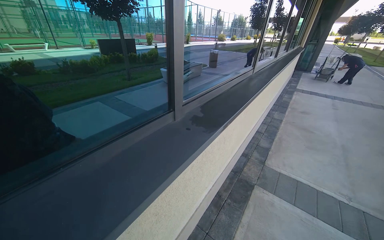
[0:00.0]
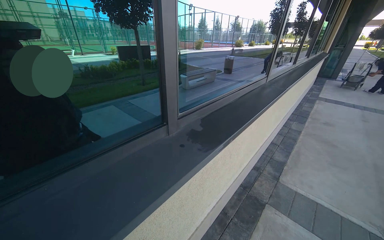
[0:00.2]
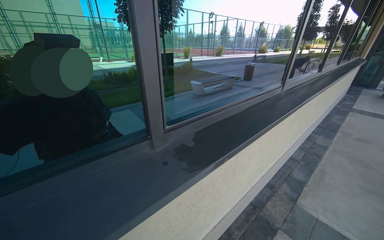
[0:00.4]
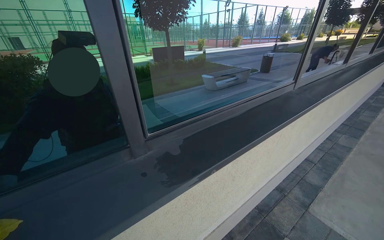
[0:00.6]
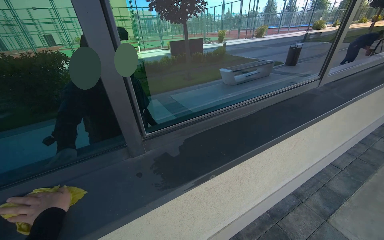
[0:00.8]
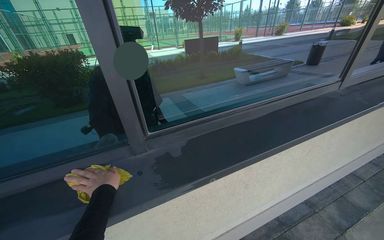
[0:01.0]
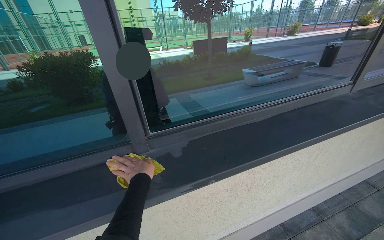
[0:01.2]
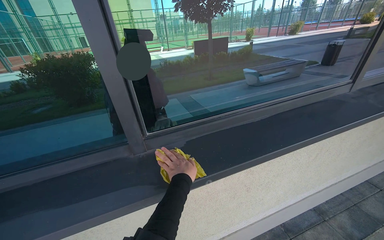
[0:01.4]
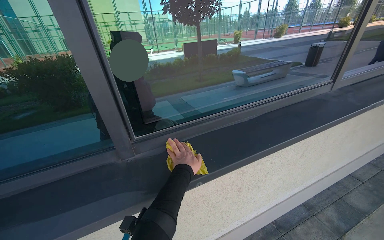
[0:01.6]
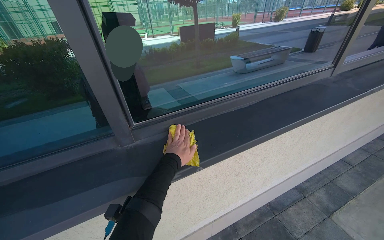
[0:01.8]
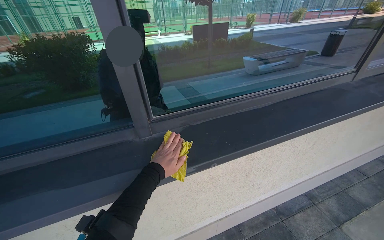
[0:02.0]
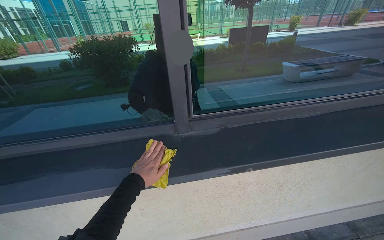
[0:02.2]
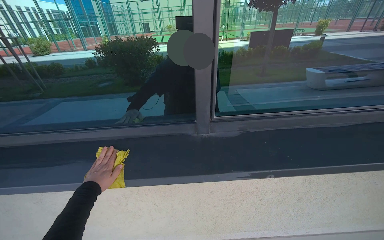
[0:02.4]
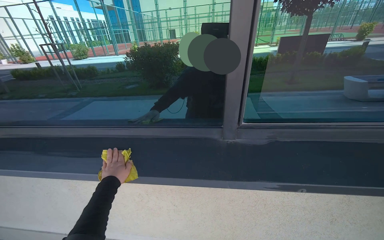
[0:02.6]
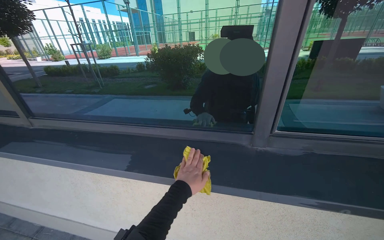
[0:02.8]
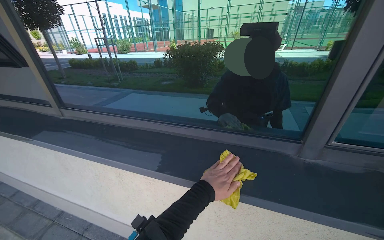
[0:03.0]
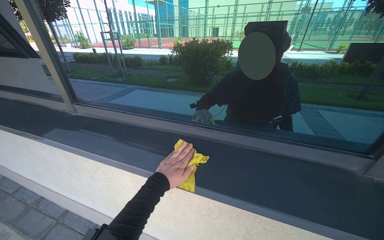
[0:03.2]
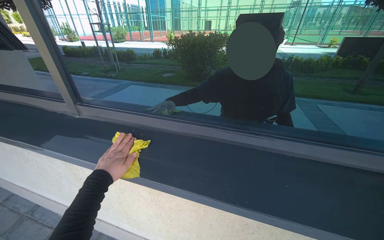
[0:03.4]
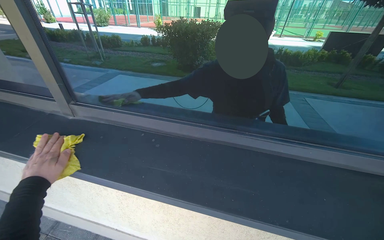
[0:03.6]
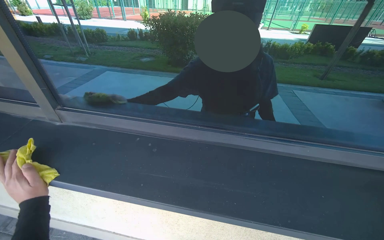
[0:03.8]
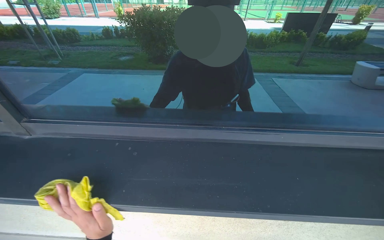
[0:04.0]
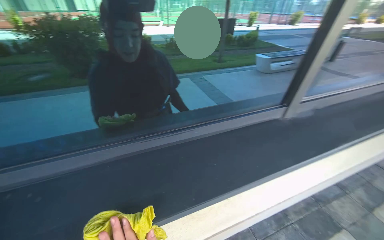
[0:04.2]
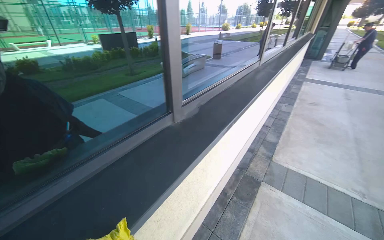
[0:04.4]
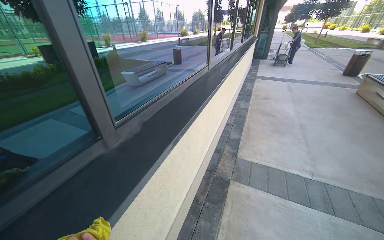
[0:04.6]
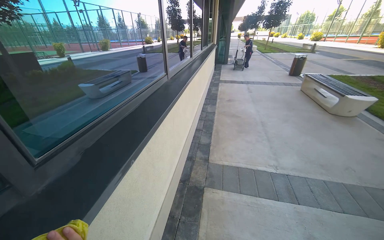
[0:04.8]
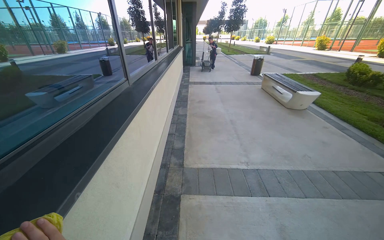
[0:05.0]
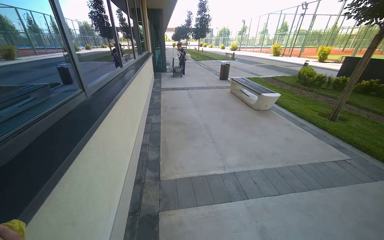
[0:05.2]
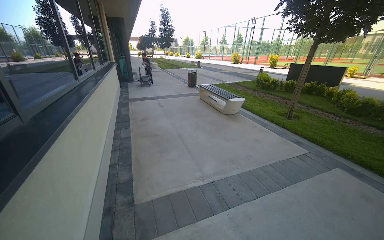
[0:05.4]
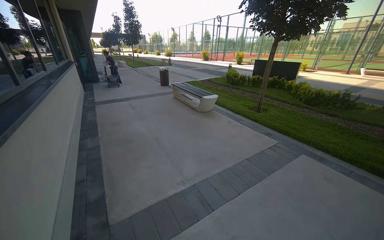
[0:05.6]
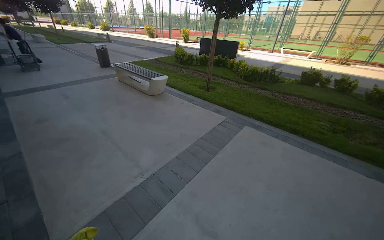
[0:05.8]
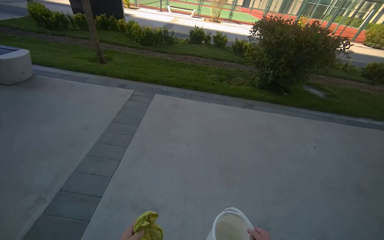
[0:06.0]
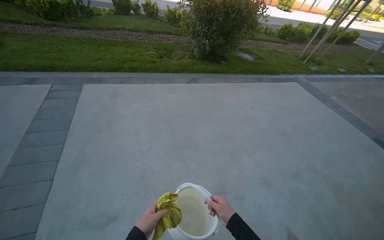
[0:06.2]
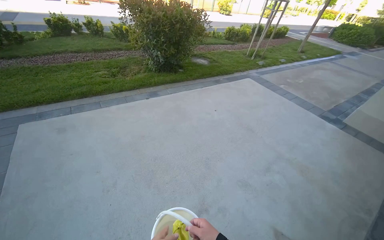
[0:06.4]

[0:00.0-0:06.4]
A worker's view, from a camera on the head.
Job: wiping surfaces.
The whole recording: Wiping window frame. The worker wipes the inside of the opened window frames with a yellow cloth.
0:00.0 to 0:01.6: The camera is carried roughly 50 cm. The view pans to the left by approximately 30 degrees.
0:01.6 to 0:03.2: The camera travels to the left, some 50 cm. The wearer looks about 45 degrees further to the left.
0:03.2 to 0:04.8: The head rotates roughly 95 degrees to the right.
0:04.8 to 0:06.4: The camera travels approximately 60 cm. The wearer's head swings about 135 degrees to the right. The wearer looks roughly 20 degrees further downward.

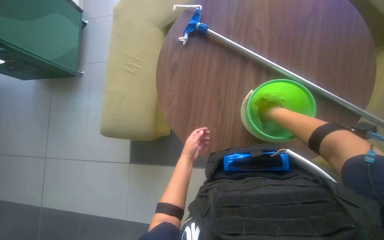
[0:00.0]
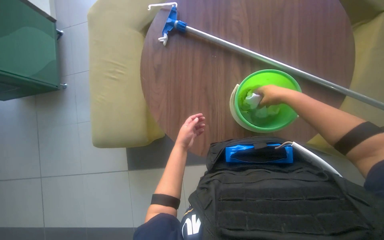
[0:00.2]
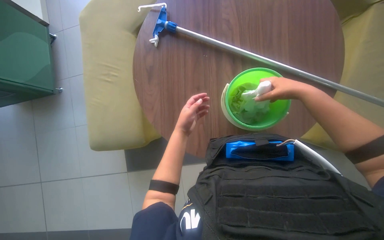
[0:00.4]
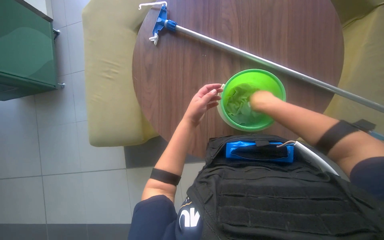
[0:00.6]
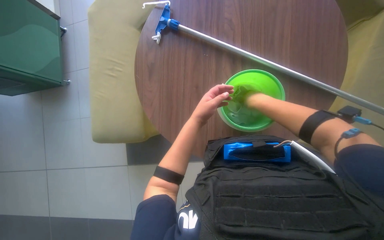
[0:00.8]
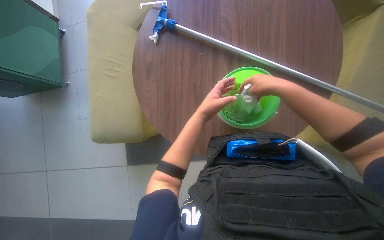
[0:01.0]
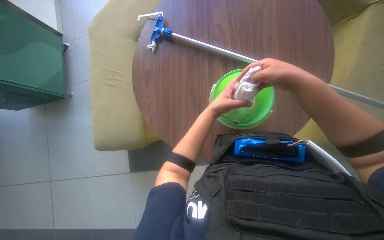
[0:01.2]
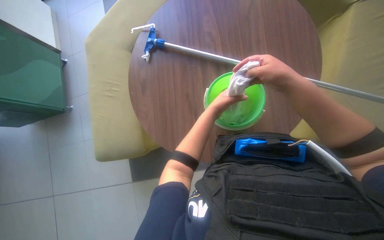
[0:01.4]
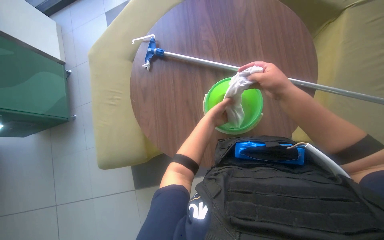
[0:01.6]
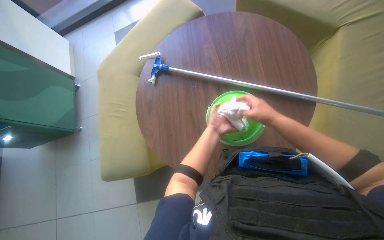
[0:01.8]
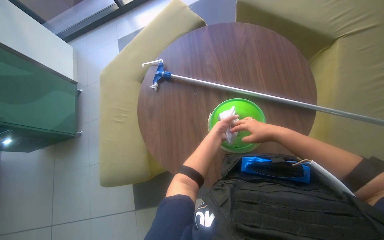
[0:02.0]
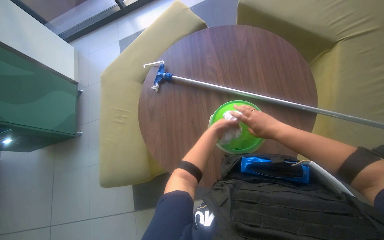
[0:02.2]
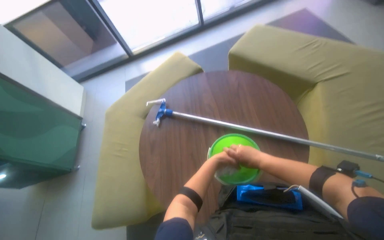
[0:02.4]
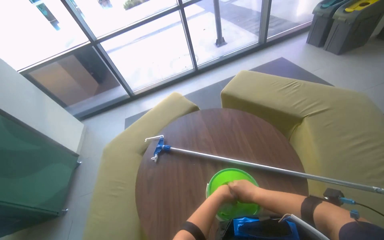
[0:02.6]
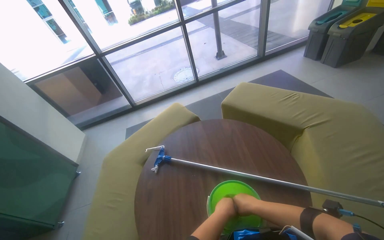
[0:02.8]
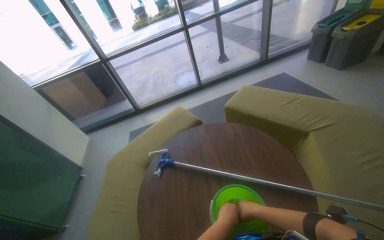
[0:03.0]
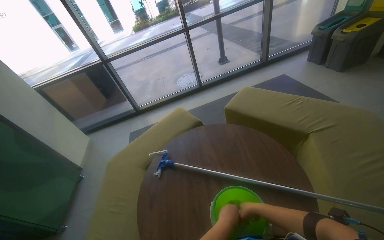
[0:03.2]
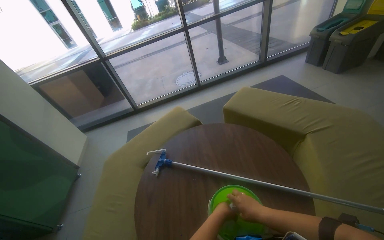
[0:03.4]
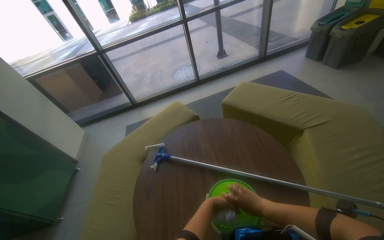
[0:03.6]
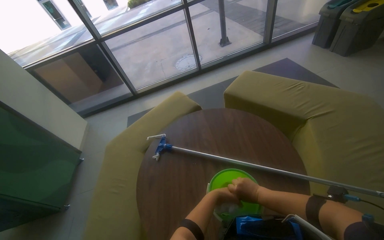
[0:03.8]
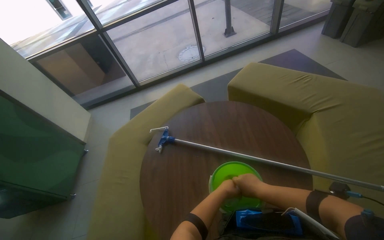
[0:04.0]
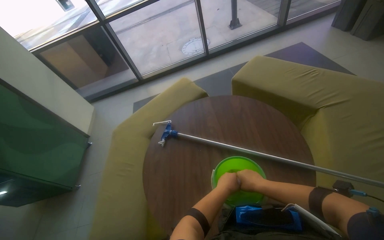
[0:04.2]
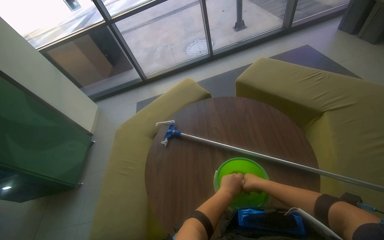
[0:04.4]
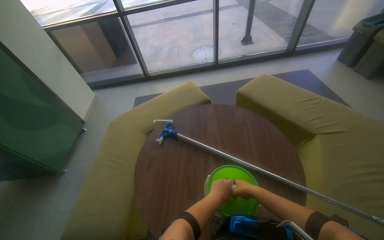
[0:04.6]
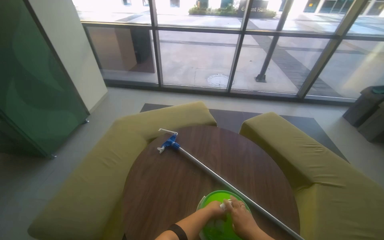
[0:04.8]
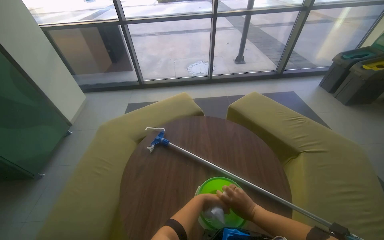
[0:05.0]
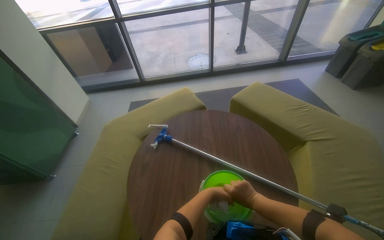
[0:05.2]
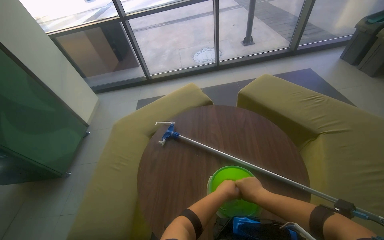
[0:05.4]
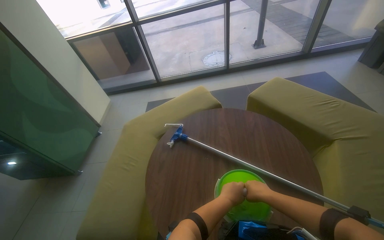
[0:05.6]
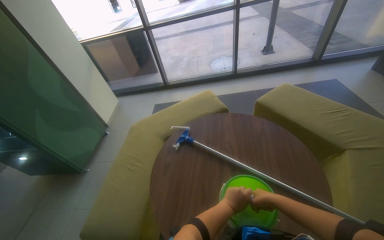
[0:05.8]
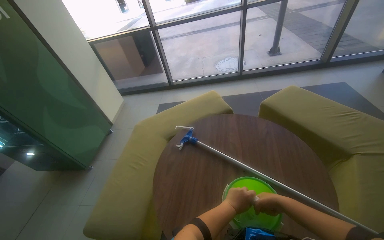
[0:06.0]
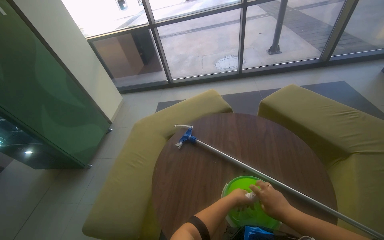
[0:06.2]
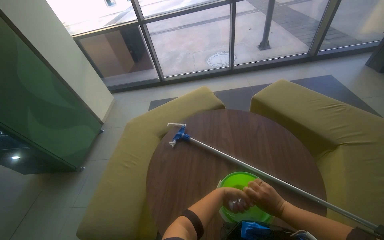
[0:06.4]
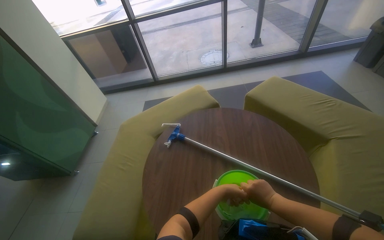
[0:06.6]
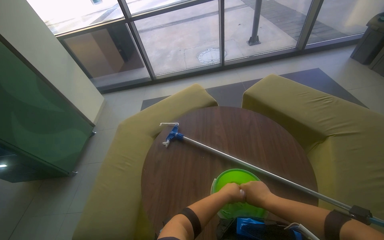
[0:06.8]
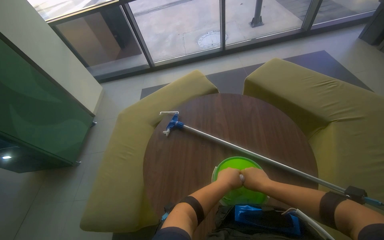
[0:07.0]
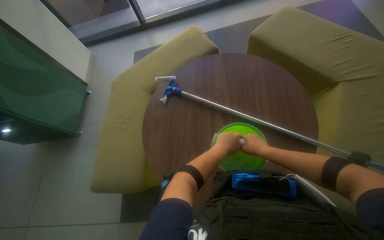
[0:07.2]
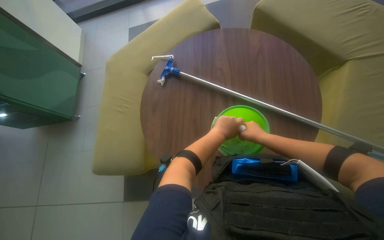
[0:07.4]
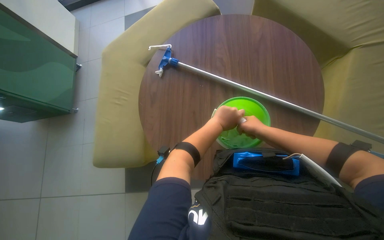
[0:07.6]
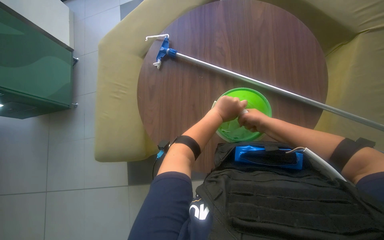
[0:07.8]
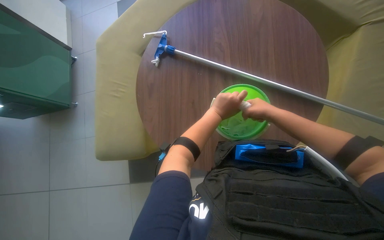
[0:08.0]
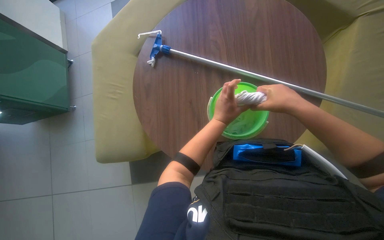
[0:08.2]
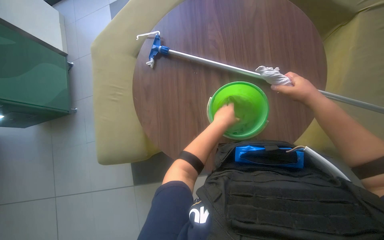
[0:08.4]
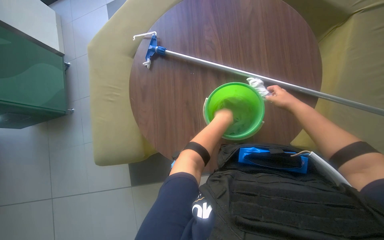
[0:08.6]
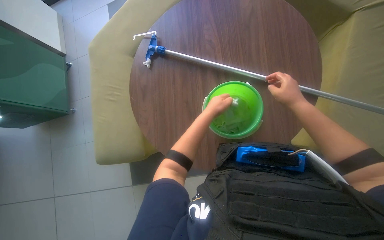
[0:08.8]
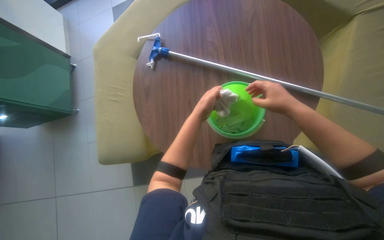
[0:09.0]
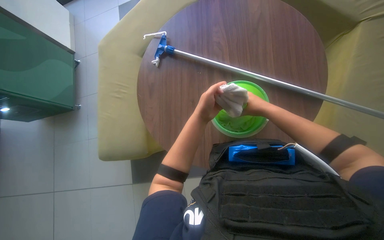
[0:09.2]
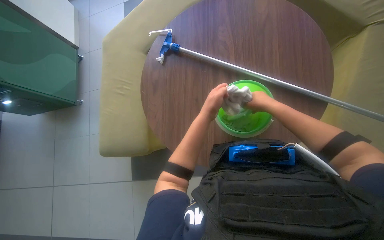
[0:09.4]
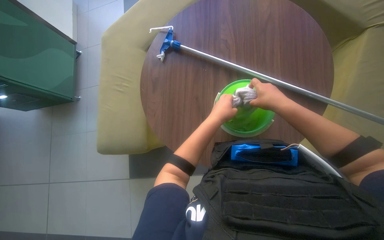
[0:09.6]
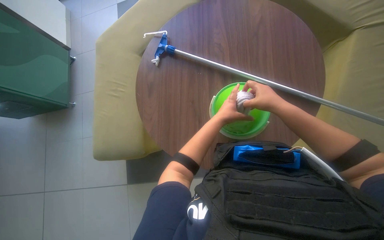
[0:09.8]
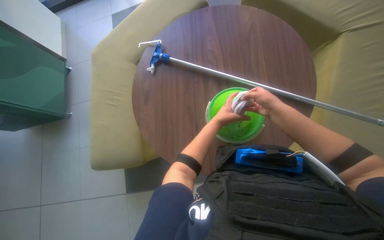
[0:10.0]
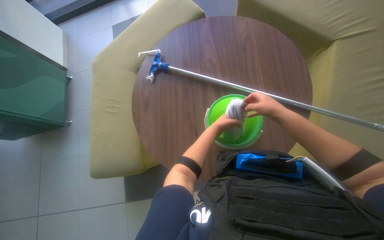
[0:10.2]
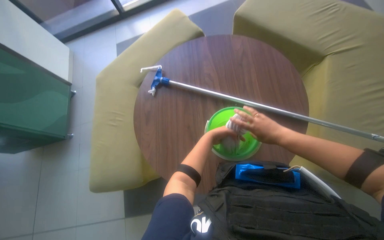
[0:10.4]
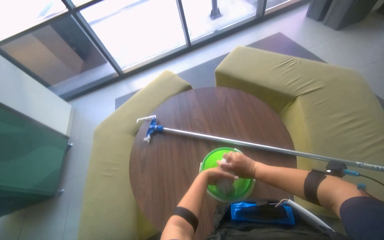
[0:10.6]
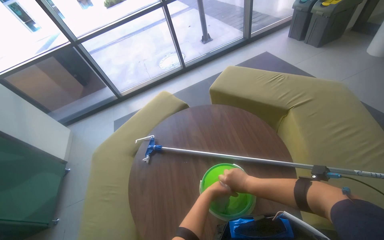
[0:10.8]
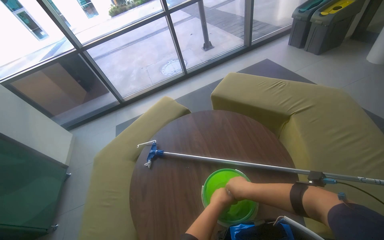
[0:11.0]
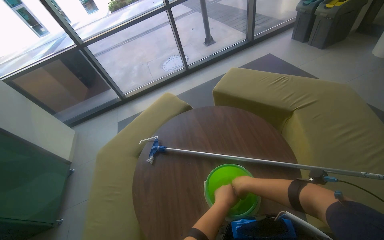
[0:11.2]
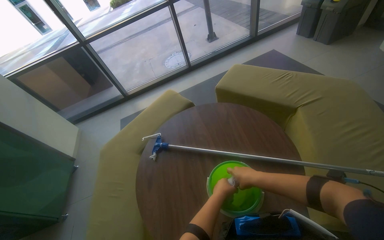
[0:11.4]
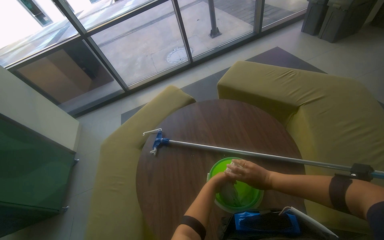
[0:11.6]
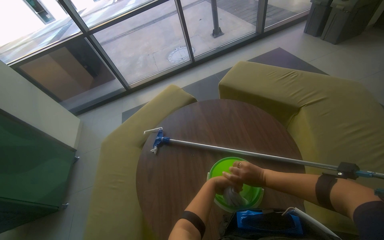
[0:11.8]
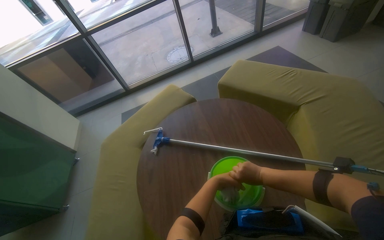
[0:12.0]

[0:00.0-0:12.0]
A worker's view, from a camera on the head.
Job: preparing cleaning supplies.
The whole recording: Preparing the mop for cleaning. The worker wrings out a cloth and attaches it to the mop handle.
0:00.0 to 0:01.6: The left hand moves to the right and up the picture, some 25 cm, while the right hand goes nearer and farther, approximately 15 cm each way, reversing 2 times.
0:01.6 to 0:03.0: The camera pitches upward, by some 40 degrees.
0:04.4 to 0:06.0: The right hand moves nearer to the camera, approximately 10 cm.
0:06.0 to 0:07.6: The wearer looks about 30 degrees further downward.
0:07.6 to 0:09.0: The right hand swings nearer and farther, about 15 cm each way, with 2 reversals.
0:10.4 to 0:12.0: The view tips upward by some 20 degrees.
